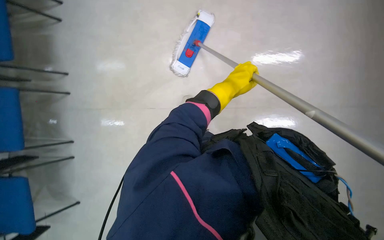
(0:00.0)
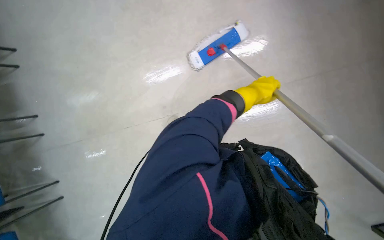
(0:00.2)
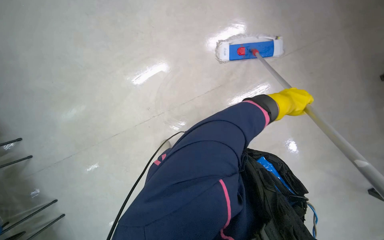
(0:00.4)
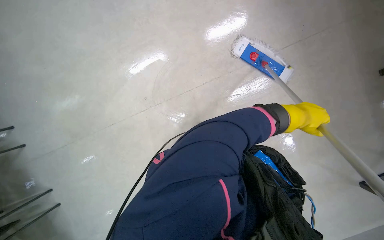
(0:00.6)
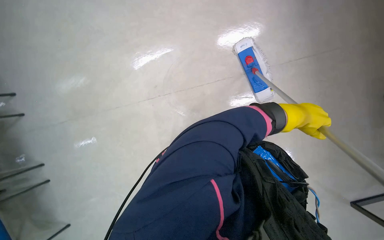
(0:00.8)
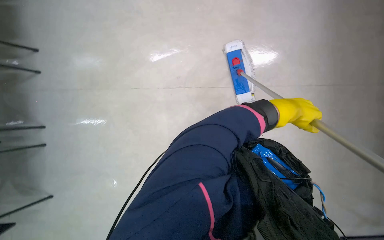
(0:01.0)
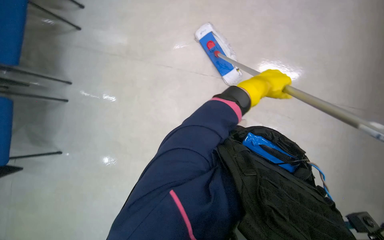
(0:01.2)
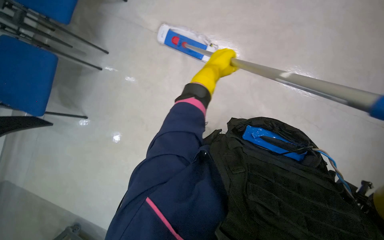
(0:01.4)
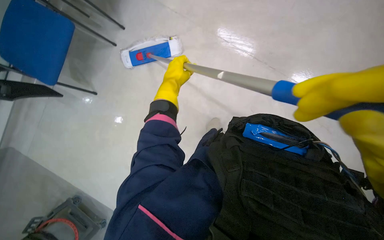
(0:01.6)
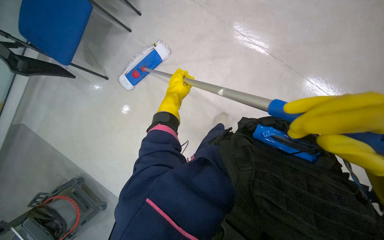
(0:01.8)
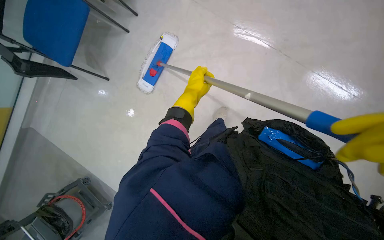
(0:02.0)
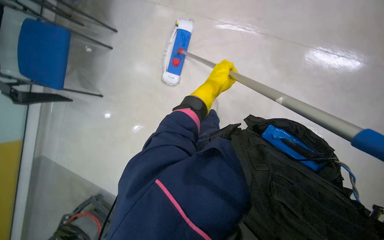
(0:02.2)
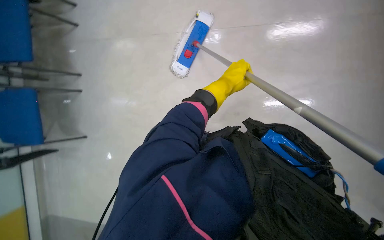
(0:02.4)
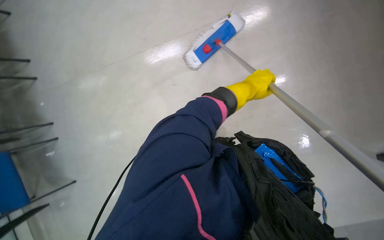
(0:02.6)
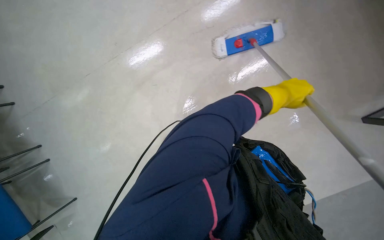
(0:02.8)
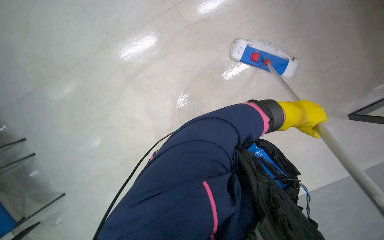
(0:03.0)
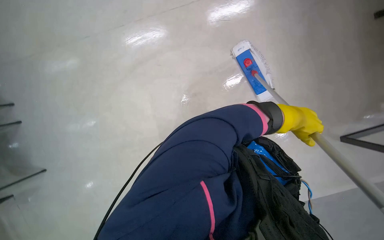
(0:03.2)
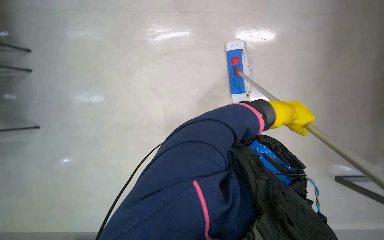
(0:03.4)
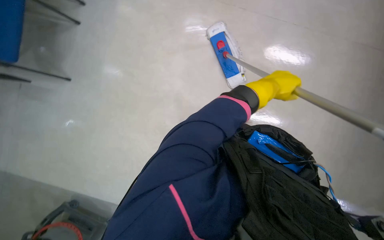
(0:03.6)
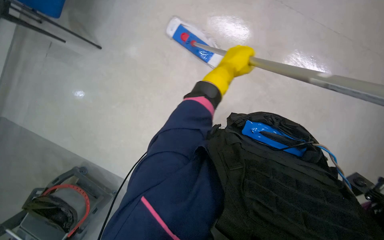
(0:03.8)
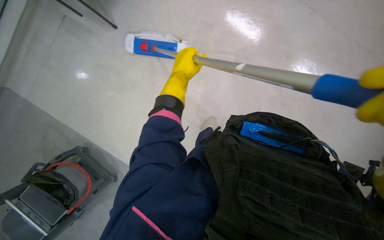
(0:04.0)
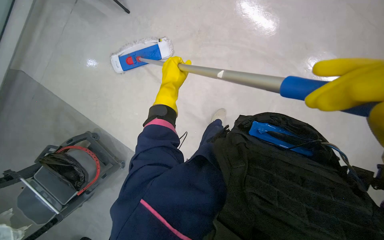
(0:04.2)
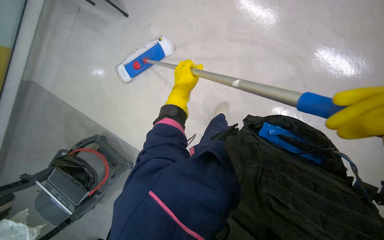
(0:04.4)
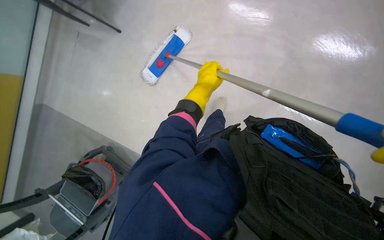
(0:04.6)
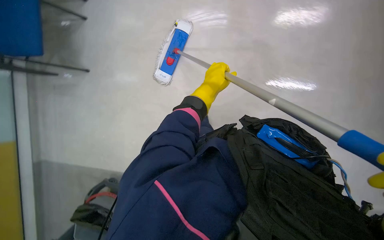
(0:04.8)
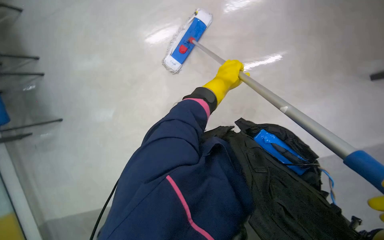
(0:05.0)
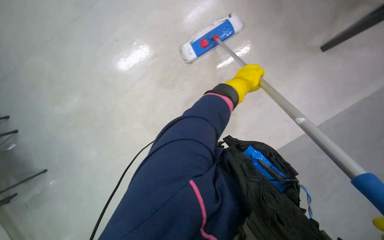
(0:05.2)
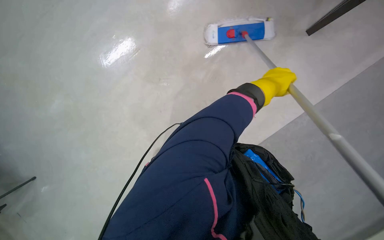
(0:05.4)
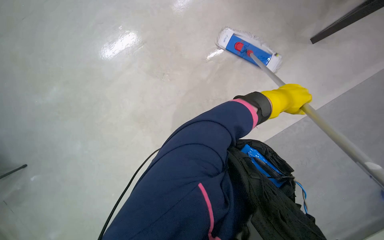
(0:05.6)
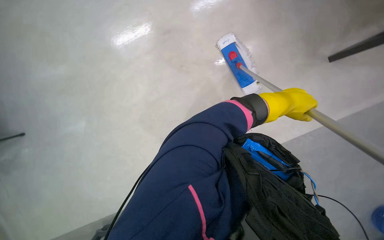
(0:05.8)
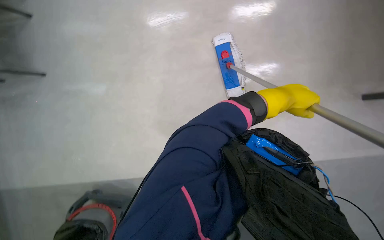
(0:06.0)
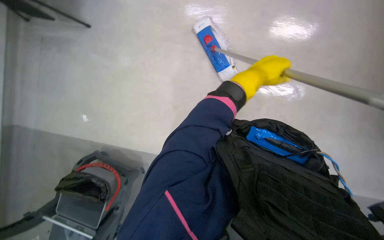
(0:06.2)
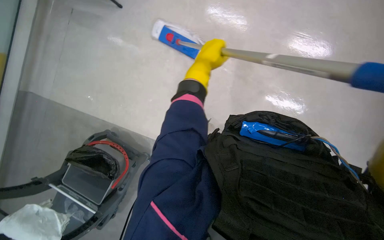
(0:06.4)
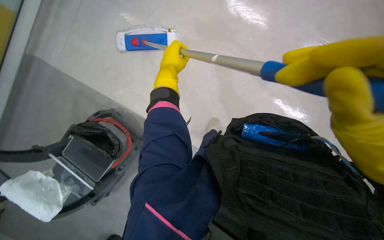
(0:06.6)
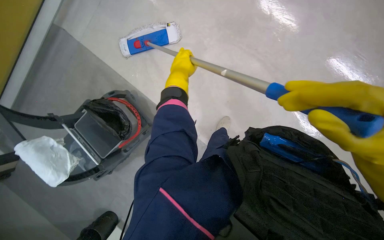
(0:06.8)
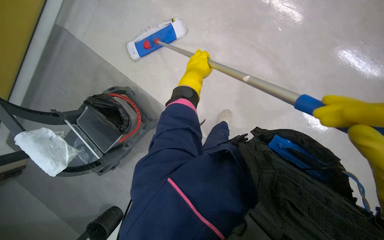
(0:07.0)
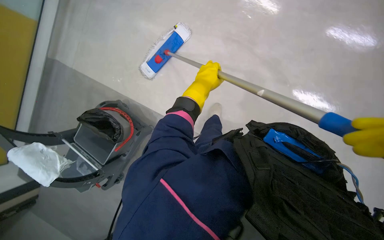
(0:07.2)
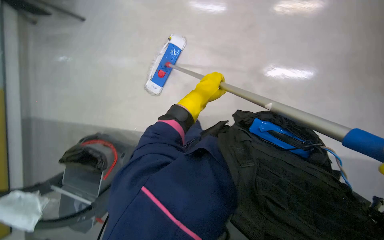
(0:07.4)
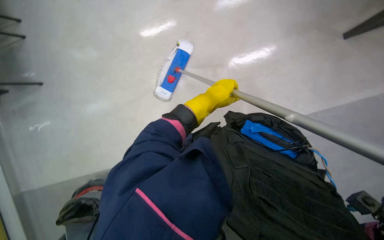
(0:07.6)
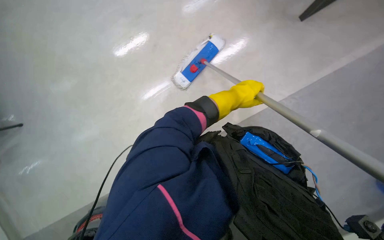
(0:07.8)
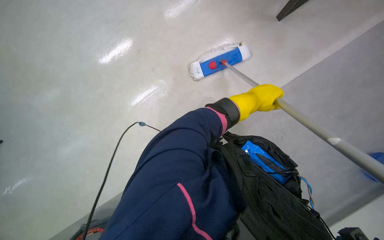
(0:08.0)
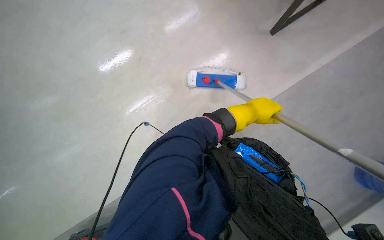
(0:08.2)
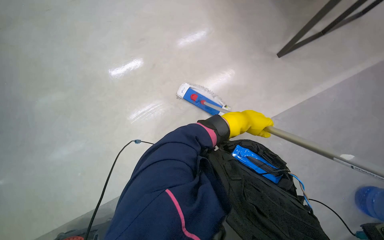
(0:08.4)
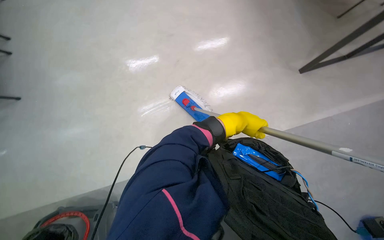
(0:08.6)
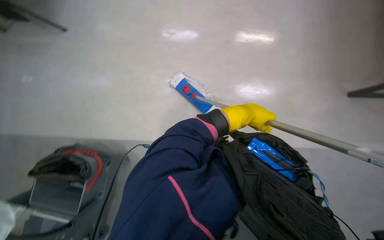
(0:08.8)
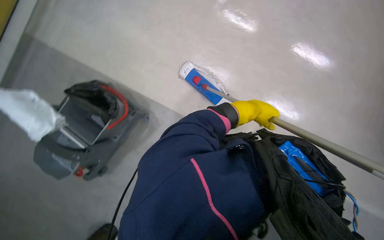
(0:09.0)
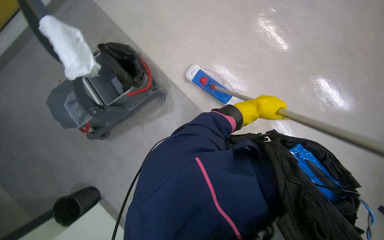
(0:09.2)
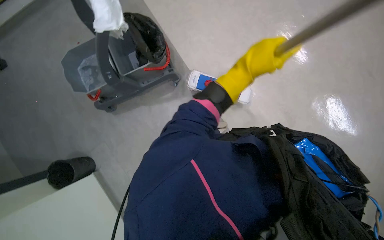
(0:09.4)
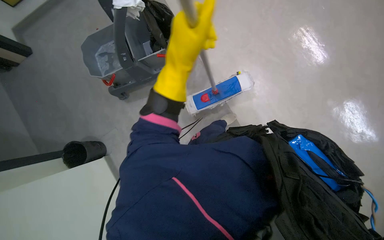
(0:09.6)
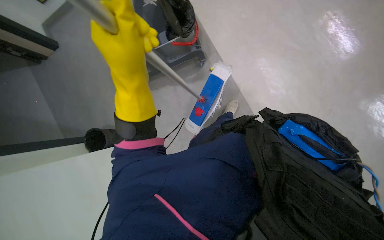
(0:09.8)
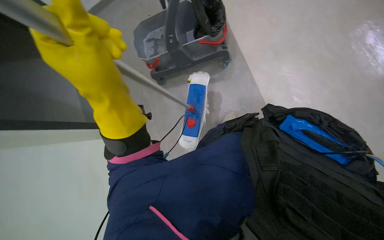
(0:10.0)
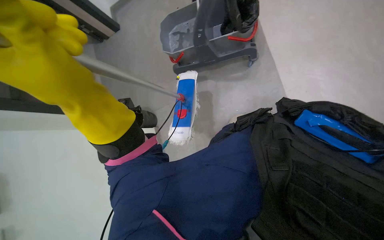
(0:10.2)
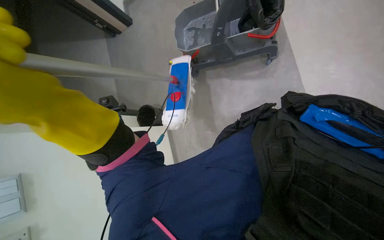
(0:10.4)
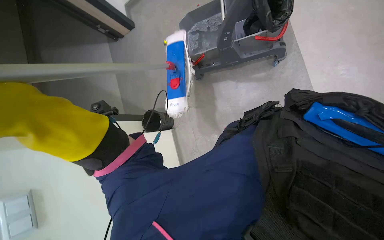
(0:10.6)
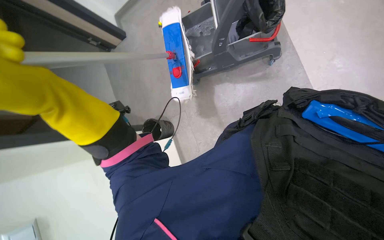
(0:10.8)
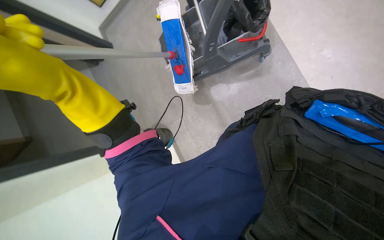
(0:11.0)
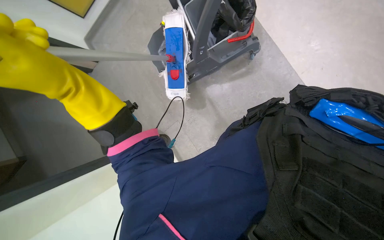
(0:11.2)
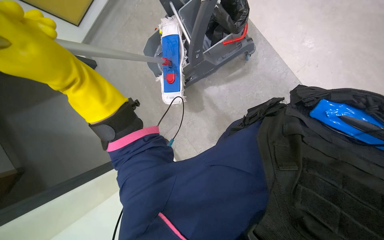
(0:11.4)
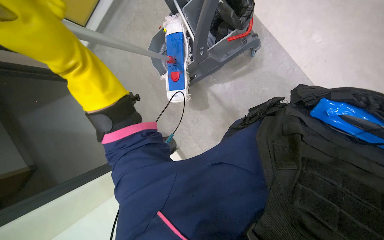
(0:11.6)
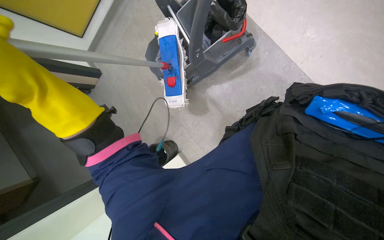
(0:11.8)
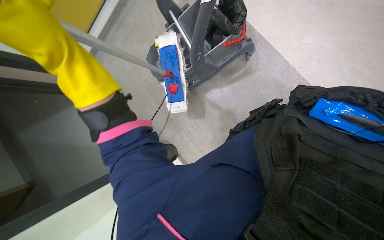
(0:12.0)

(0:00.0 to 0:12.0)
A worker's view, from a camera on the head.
Job: mopping floor.
The whole recording: Mopping floor and moving chairs. The worker mops the floor and moves chairs to clear the area for cleaning.
0:00.0 - 0:01.6: The left hand is displaced to the left by approximately 20 cm.
0:01.6 - 0:03.0: The scene turns approximately 50 degrees clockwise in the picture.
0:06.0 - 0:07.6: The left hand heads to the left, covering some 35 cm.
0:07.6 - 0:09.0: The left hand travels to the right and farther from the camera by approximately 15 cm.
0:09.0 - 0:10.4: The wearer's head swings some 55 degrees to the left.

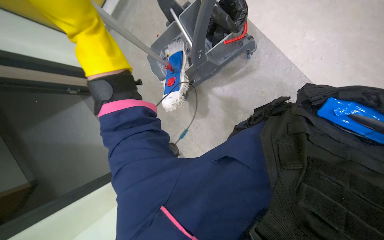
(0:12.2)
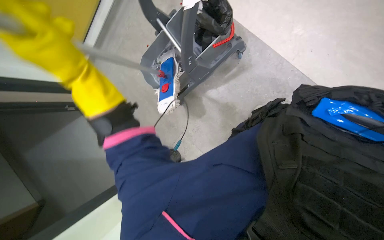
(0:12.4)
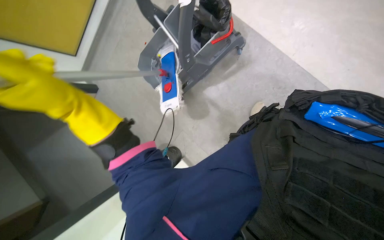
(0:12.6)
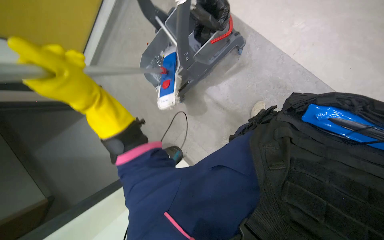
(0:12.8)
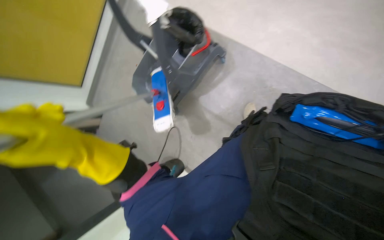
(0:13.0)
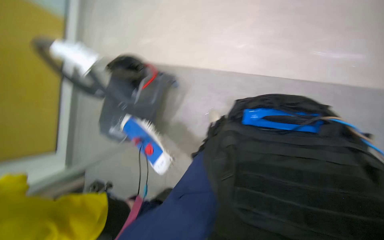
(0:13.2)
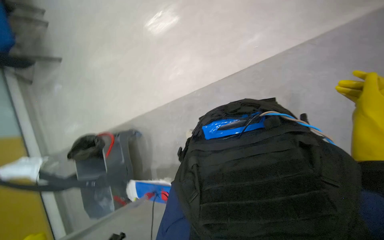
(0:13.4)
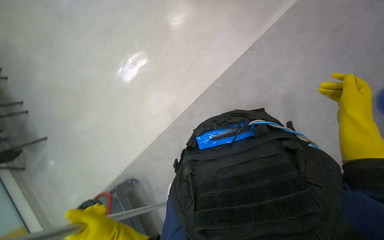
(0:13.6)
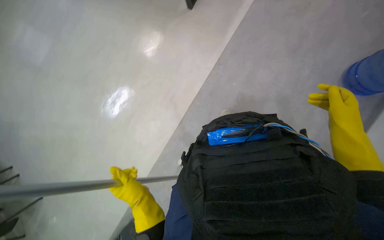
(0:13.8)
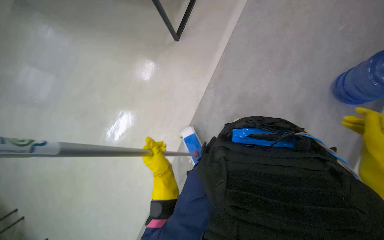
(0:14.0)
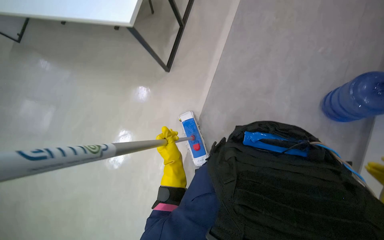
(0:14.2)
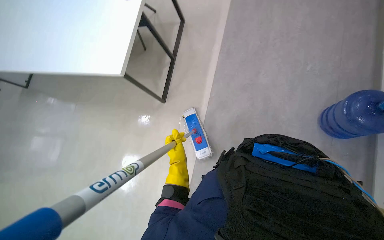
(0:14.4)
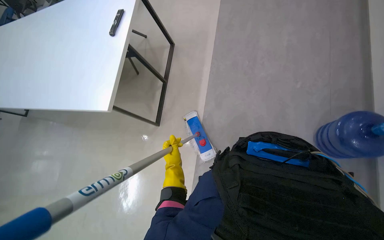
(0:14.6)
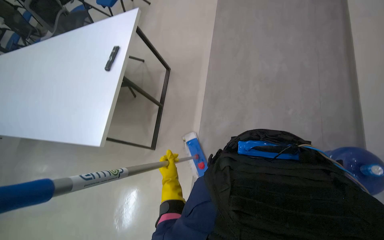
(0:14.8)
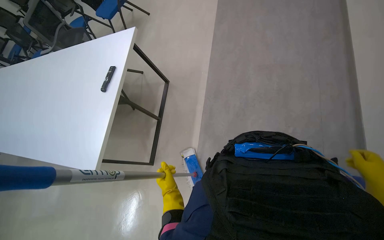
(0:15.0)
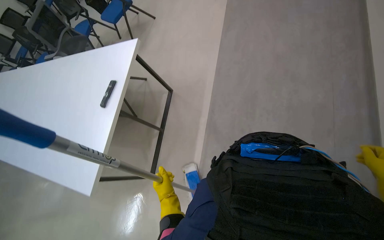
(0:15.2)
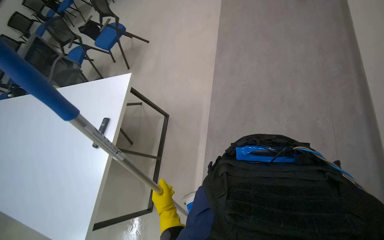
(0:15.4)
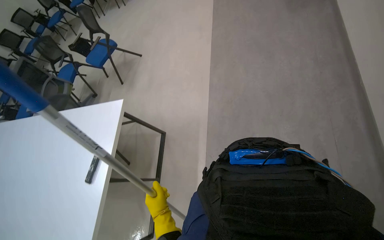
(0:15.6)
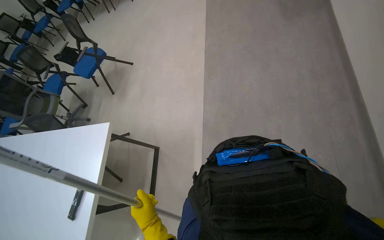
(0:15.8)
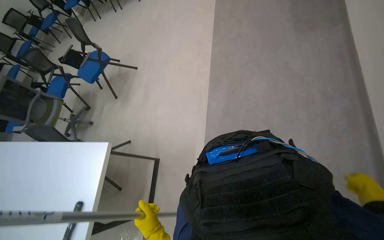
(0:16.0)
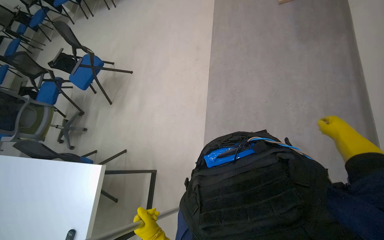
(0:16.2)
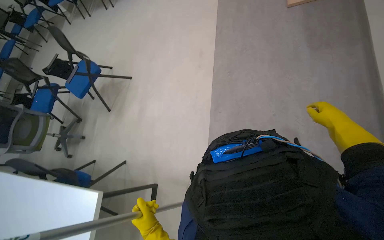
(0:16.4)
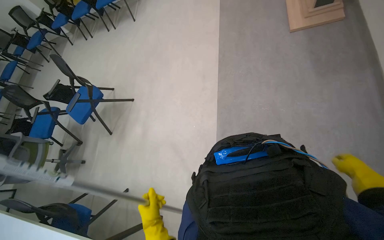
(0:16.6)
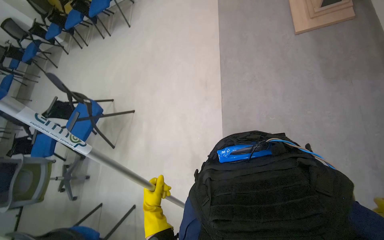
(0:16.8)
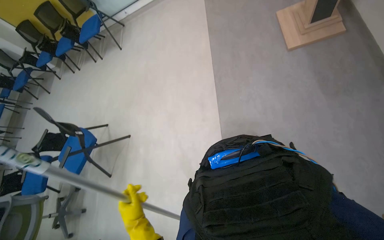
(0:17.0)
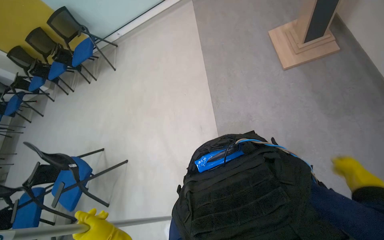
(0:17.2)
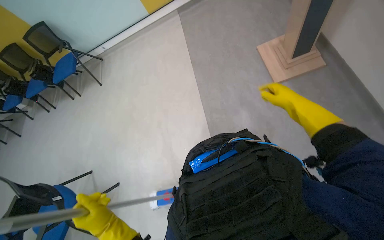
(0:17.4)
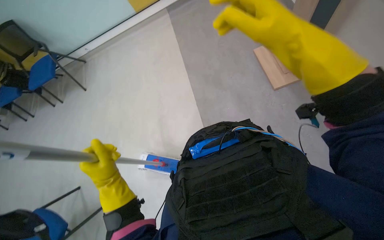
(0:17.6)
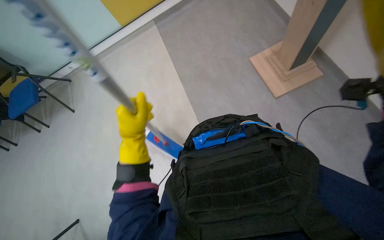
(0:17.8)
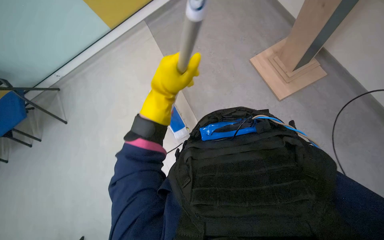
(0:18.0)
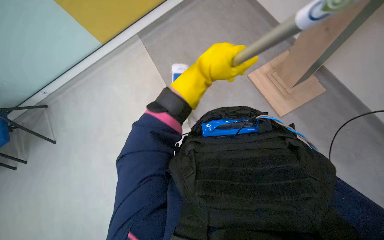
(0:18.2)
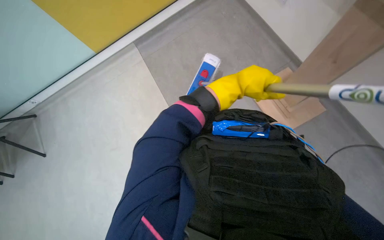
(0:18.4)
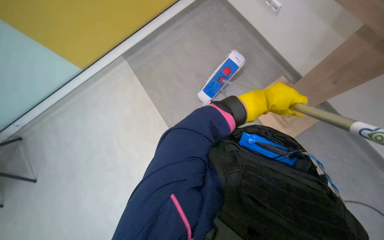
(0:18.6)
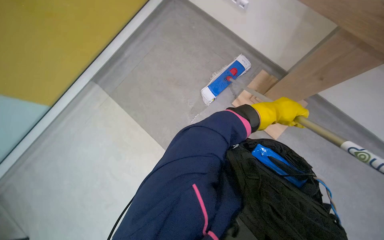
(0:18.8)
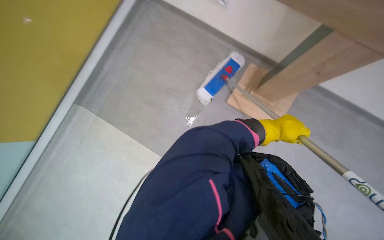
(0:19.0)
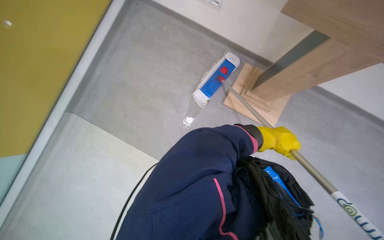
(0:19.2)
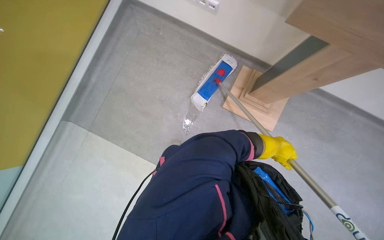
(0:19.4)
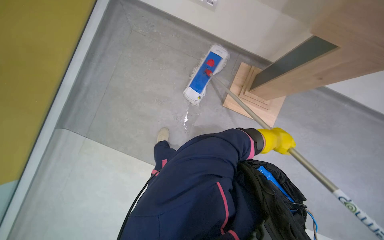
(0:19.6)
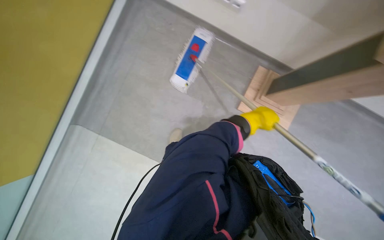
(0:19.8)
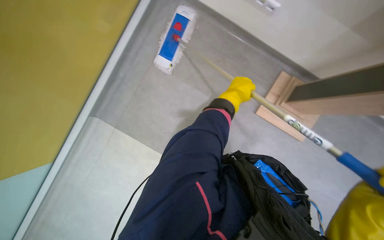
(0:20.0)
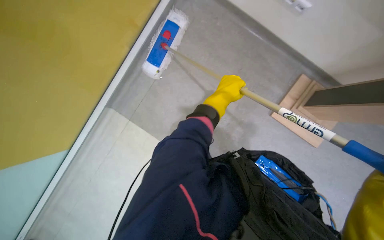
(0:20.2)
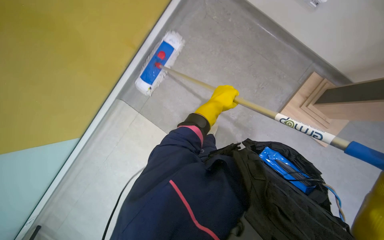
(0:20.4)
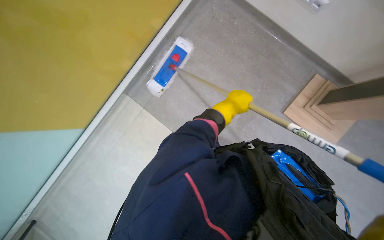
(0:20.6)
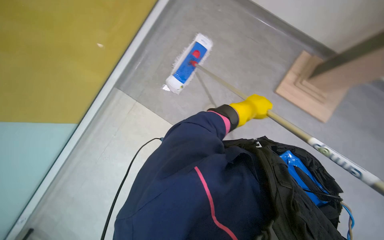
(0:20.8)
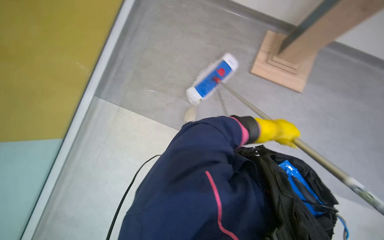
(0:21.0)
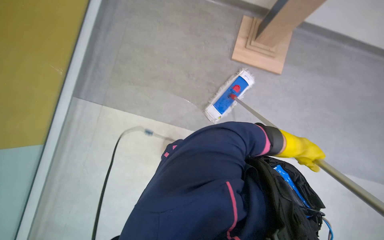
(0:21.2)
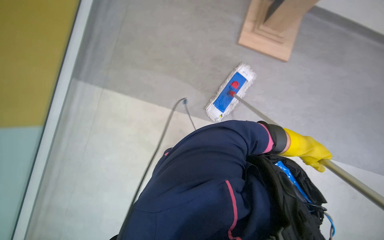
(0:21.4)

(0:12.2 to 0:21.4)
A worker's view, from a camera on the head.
Job: mopping floor.
The whole recording: Mopping floor and moving chairs. The worker mops the floor and moves chairs to clear the area for cleaning.
0:12.2 - 0:13.8: The head turns to the right by some 40 degrees. The view tilts some 15 degrees upward.
0:16.8 - 0:18.4: The camera is carried approximately 70 cm.
0:18.4 - 0:19.8: The left hand shifts roughly 10 cm farther from the camera.
0:19.8 - 0:21.4: The left hand goes roughly 15 cm to the right and down the picture.
